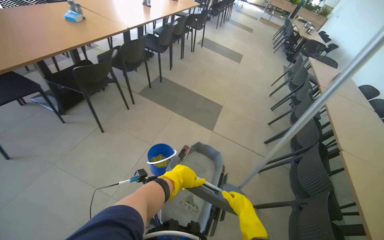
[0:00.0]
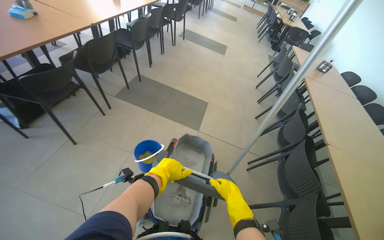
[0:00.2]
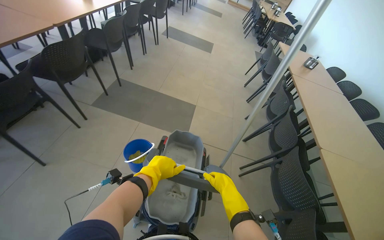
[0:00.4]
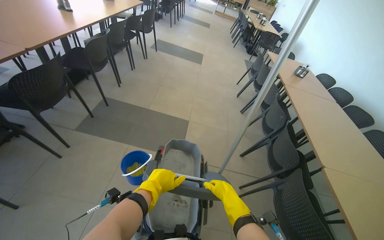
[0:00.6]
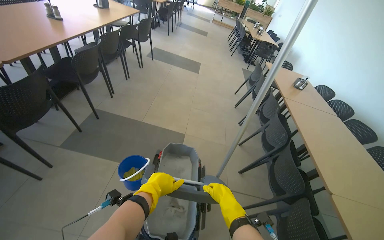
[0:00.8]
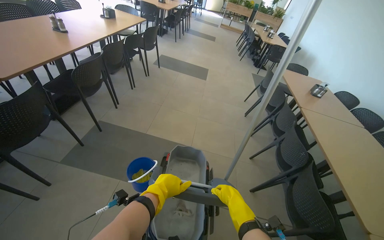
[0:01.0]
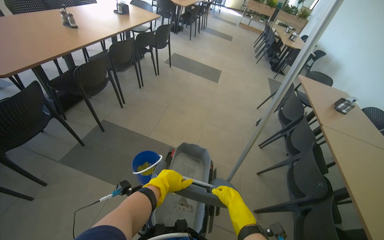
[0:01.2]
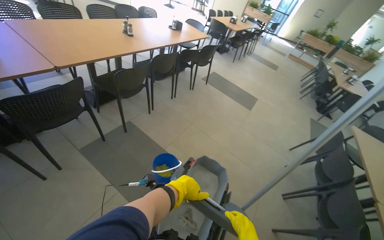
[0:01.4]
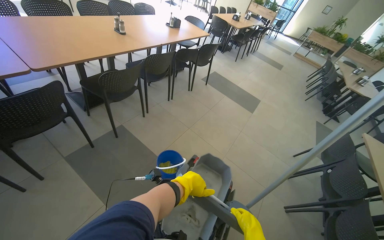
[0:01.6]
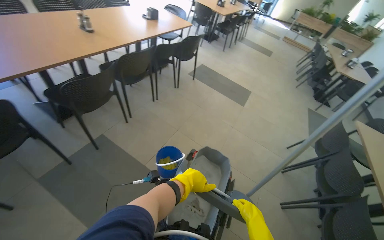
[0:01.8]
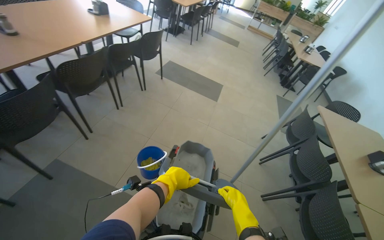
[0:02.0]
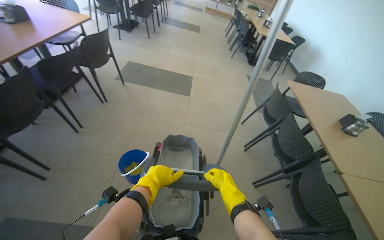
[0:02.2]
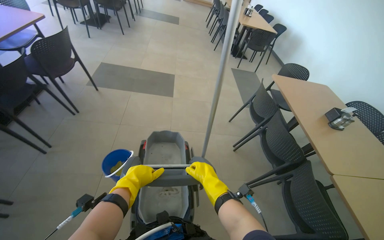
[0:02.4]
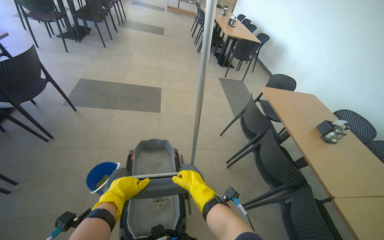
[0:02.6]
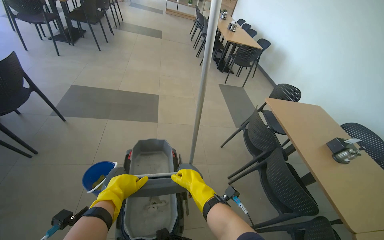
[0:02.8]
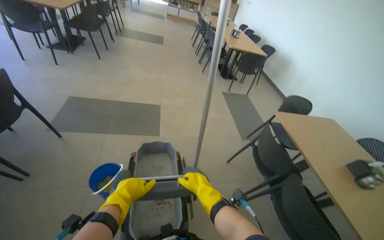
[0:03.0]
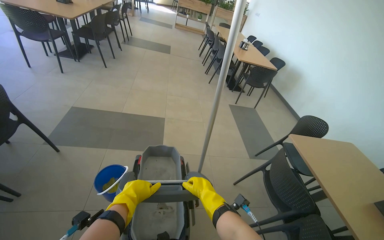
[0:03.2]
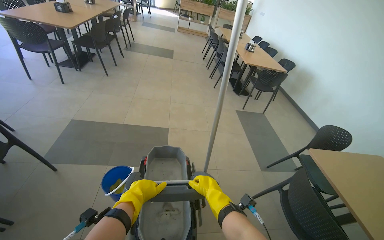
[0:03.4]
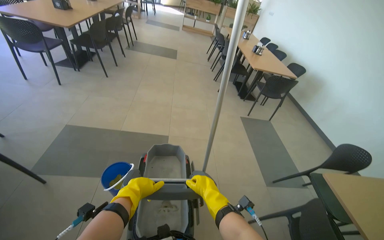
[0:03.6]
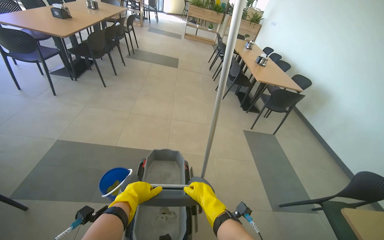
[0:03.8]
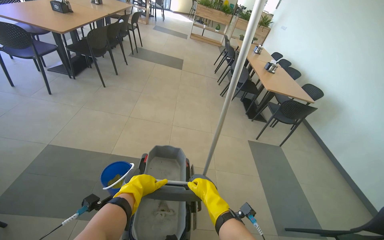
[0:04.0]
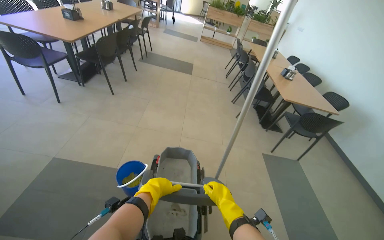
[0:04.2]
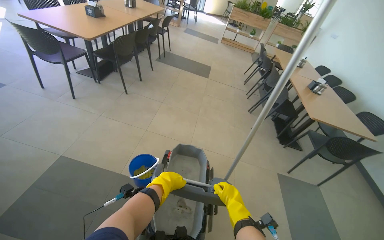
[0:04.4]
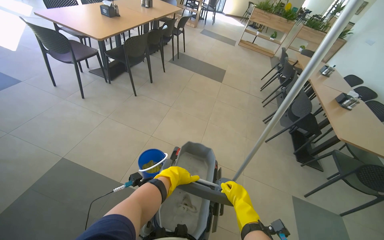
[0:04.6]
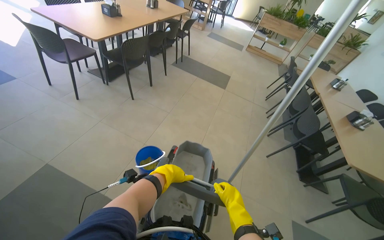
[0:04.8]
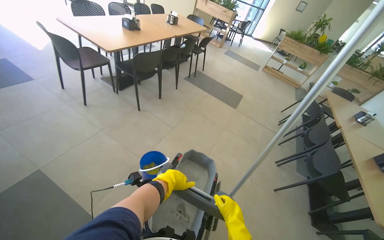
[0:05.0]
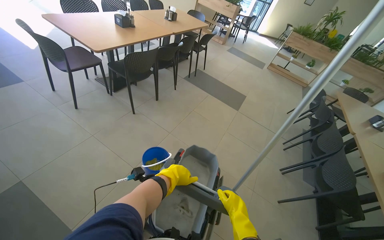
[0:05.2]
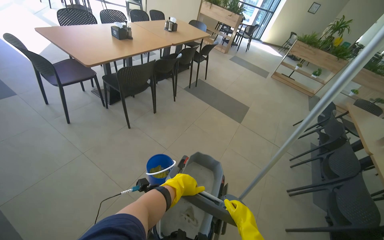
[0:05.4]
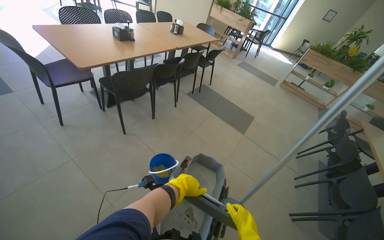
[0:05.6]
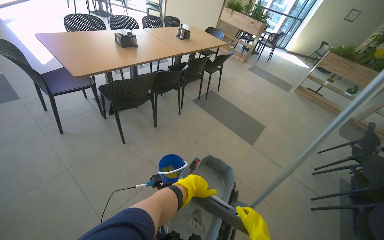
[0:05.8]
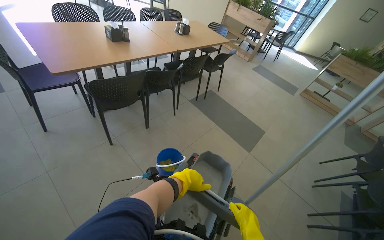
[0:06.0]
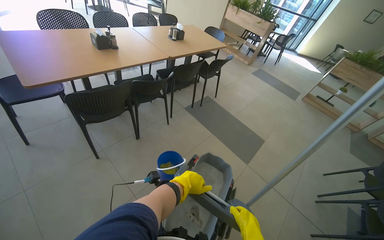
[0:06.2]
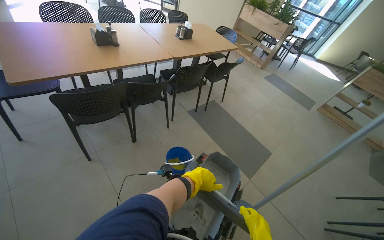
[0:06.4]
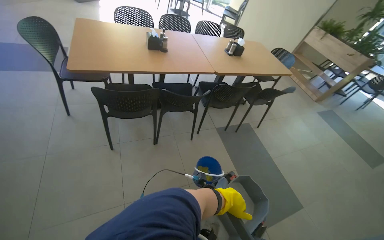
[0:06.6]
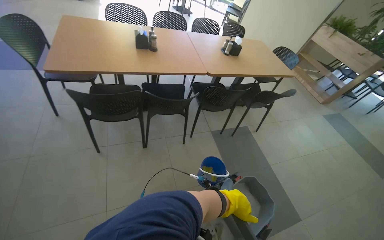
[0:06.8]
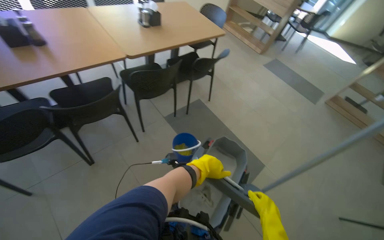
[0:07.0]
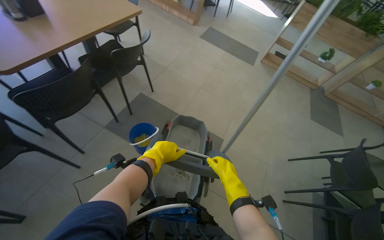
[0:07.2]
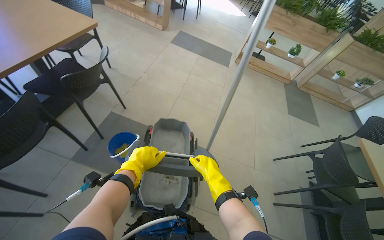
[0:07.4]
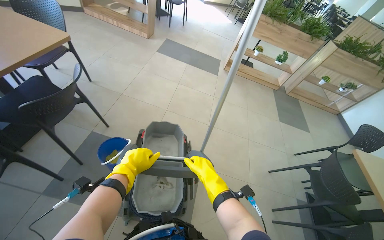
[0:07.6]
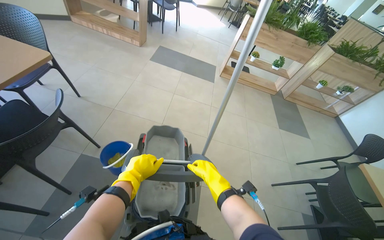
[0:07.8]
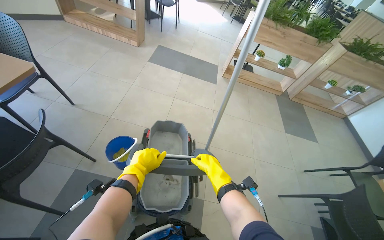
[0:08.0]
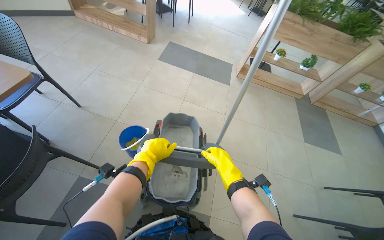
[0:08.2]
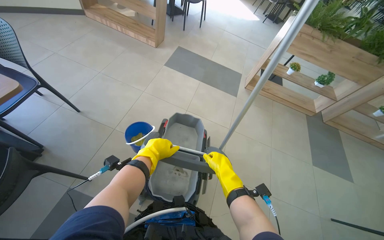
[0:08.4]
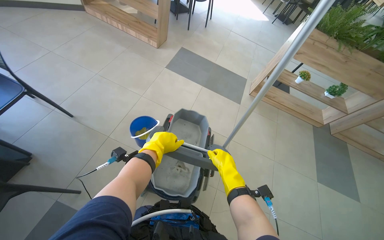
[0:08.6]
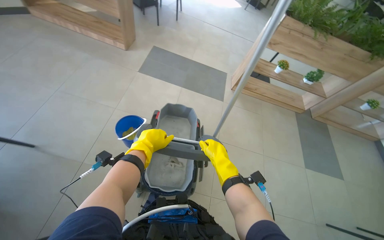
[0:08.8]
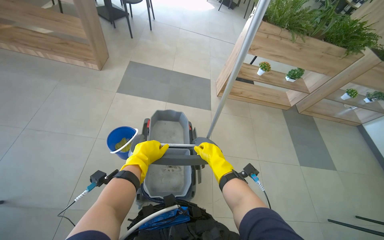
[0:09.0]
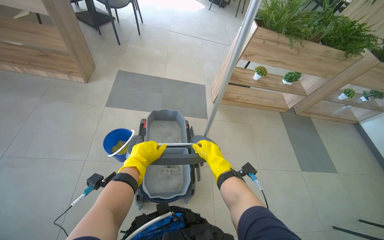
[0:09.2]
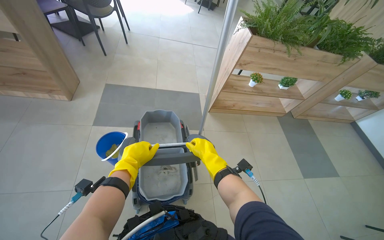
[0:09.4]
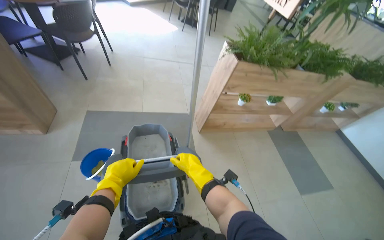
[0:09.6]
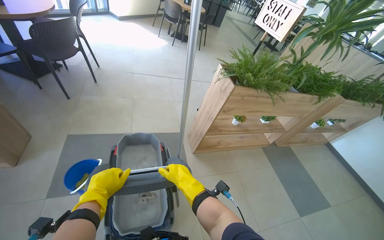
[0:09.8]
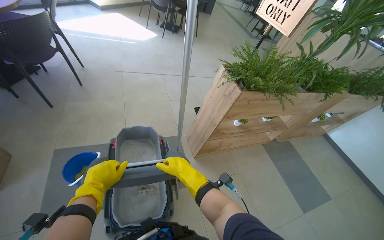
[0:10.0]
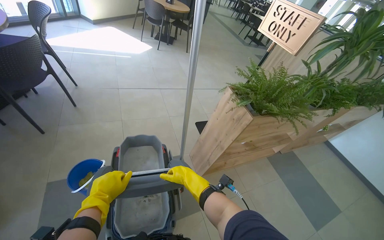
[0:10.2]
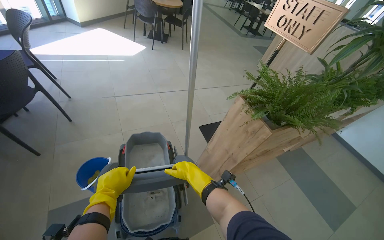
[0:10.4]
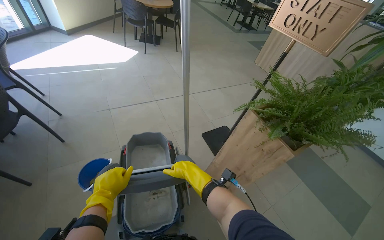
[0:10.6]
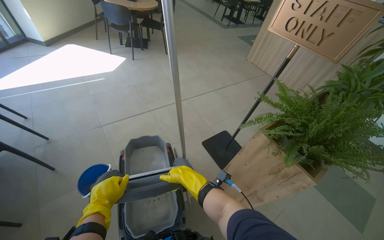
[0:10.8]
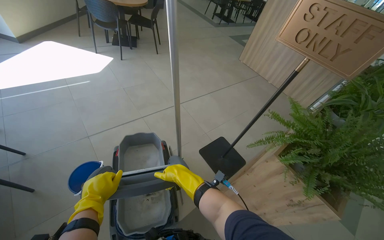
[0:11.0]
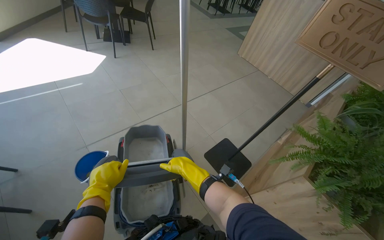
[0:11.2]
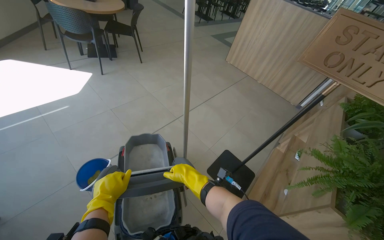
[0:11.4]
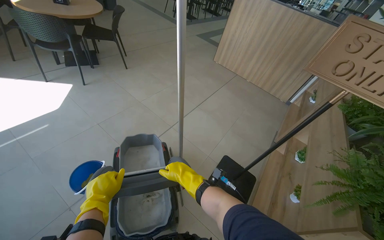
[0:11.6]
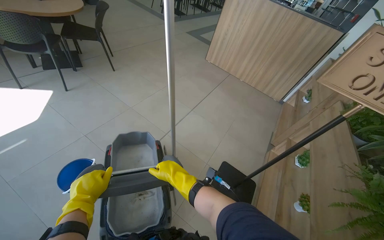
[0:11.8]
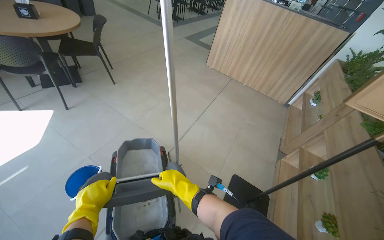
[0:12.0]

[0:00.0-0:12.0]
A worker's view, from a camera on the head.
Job: preparing cleaning supplies.
The whole recording: Pushing cleaning cart. The worker pushes a cleaning cart across the floor.
0:00.0 to 0:01.6: The camera travels about 1.5 m.
0:01.6 to 0:03.0: The wearer moves about 1.5 m. The wearer's head swings approximately 40 degrees to the right.
0:03.0 to 0:04.4: The wearer moves approximately 1 m. The head rotates about 20 degrees to the left.
0:04.4 to 0:06.0: The wearer moves some 1.5 m. The wearer looks about 30 degrees further to the left.
0:06.0 to 0:07.6: The camera is carried approximately 1.5 m. The wearer looks about 30 degrees further to the right.
0:07.6 to 0:09.0: The camera travels some 1.5 m.
0:09.0 to 0:10.4: The camera is carried roughly 1 m. The head turns to the right by roughly 20 degrees.
0:10.4 to 0:12.0: The camera travels some 1.5 m. The wearer's head swings some 35 degrees to the right.

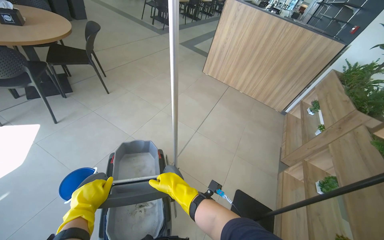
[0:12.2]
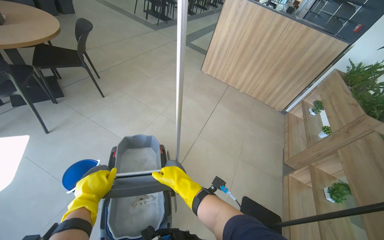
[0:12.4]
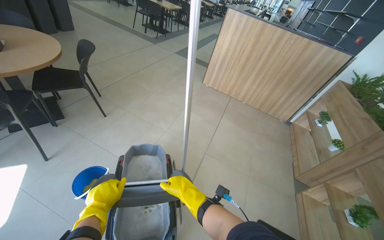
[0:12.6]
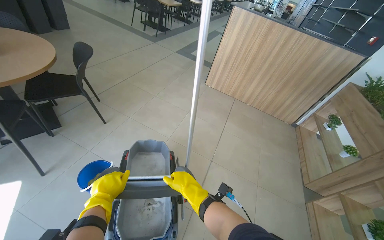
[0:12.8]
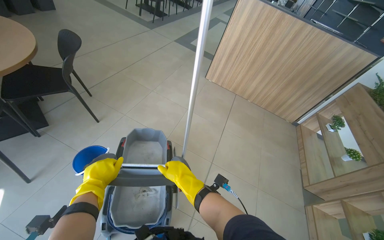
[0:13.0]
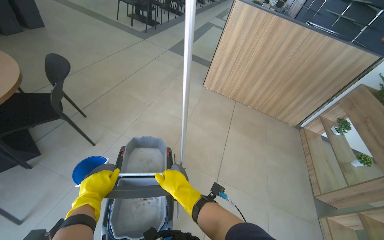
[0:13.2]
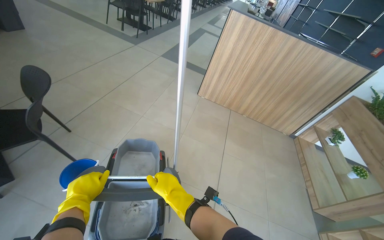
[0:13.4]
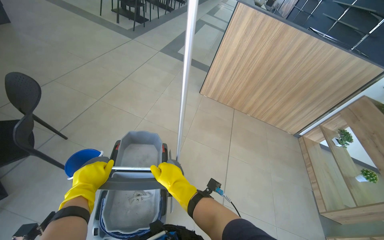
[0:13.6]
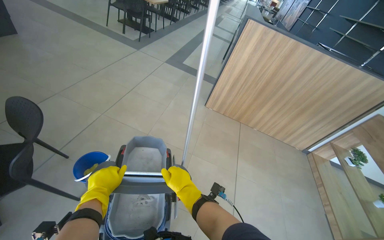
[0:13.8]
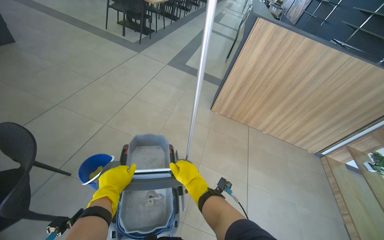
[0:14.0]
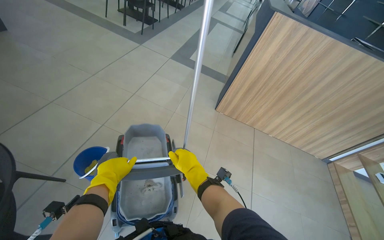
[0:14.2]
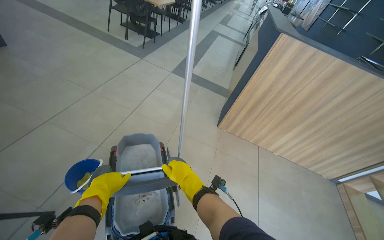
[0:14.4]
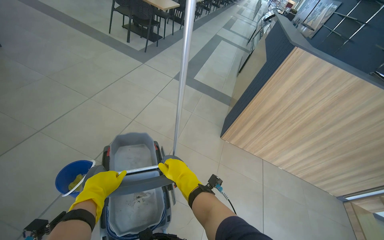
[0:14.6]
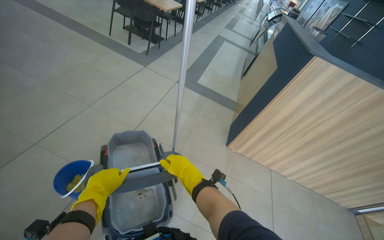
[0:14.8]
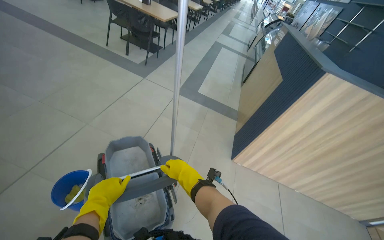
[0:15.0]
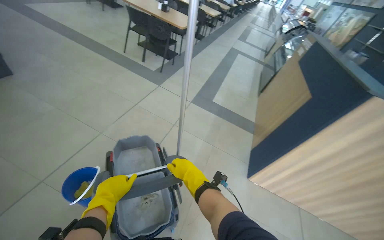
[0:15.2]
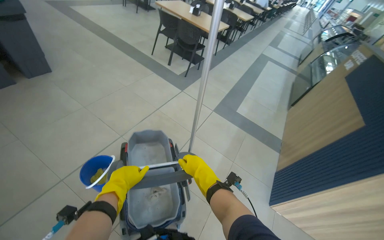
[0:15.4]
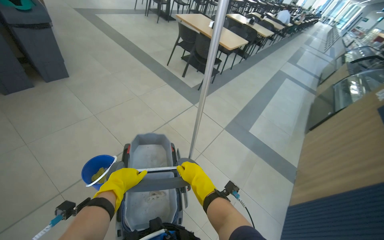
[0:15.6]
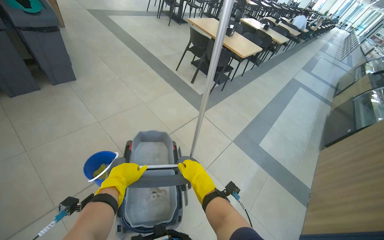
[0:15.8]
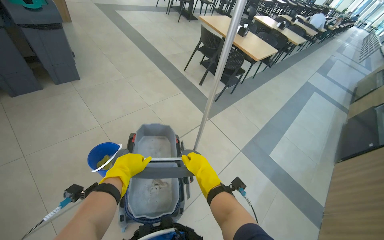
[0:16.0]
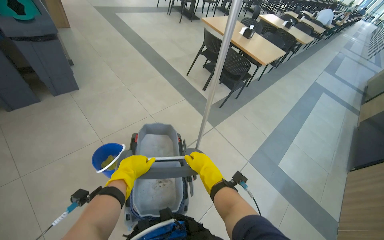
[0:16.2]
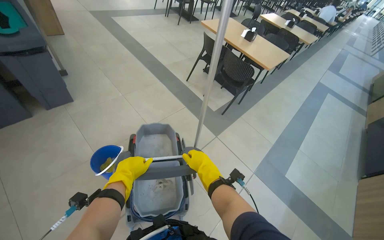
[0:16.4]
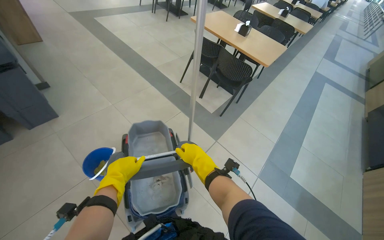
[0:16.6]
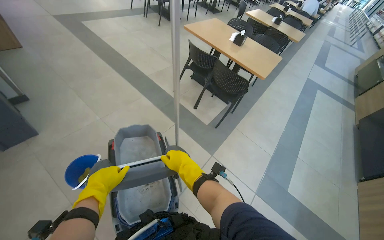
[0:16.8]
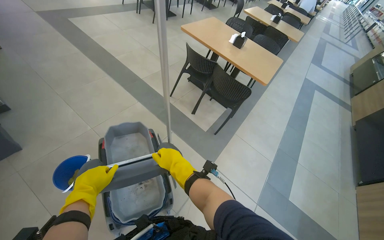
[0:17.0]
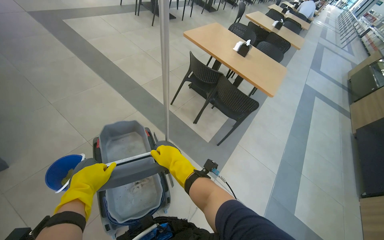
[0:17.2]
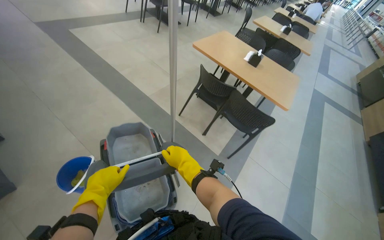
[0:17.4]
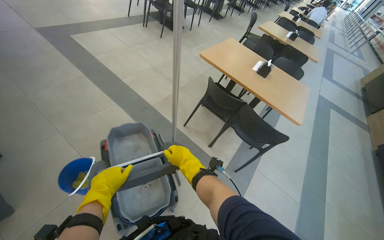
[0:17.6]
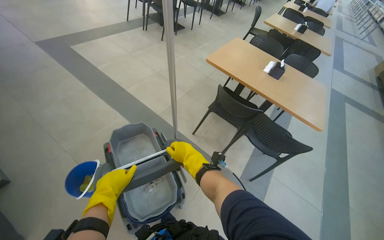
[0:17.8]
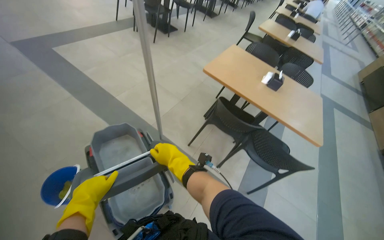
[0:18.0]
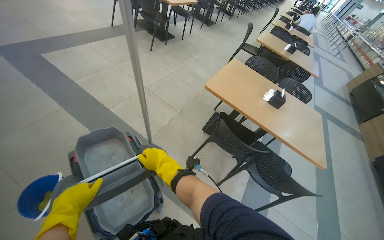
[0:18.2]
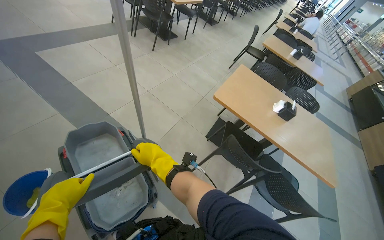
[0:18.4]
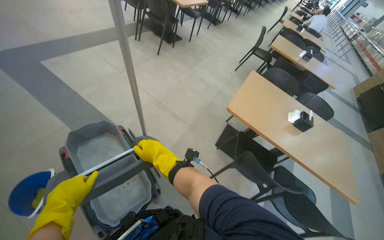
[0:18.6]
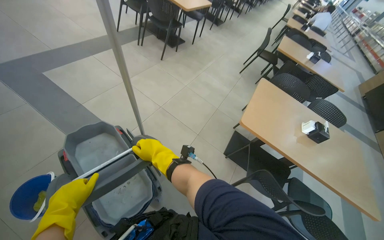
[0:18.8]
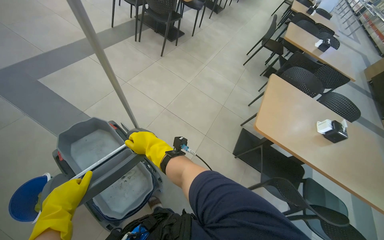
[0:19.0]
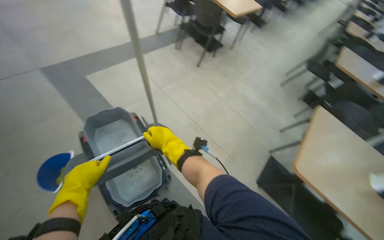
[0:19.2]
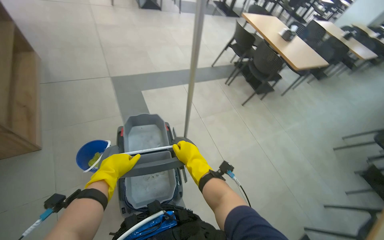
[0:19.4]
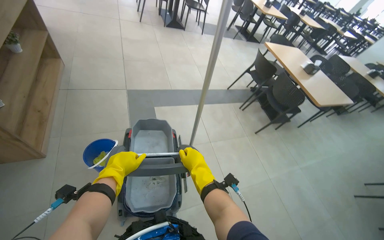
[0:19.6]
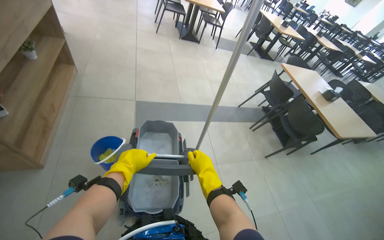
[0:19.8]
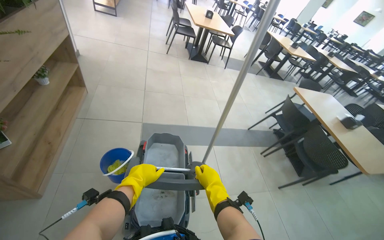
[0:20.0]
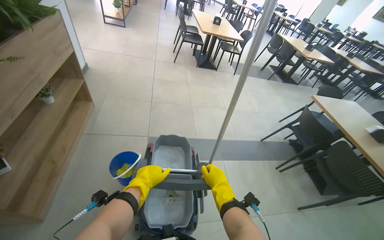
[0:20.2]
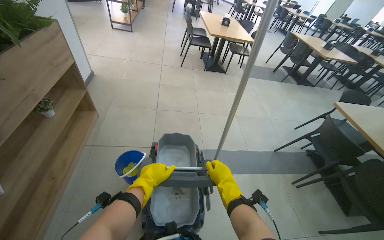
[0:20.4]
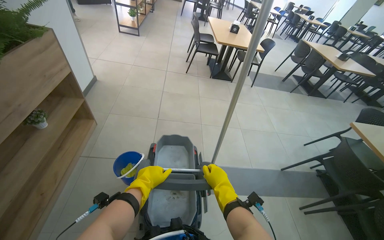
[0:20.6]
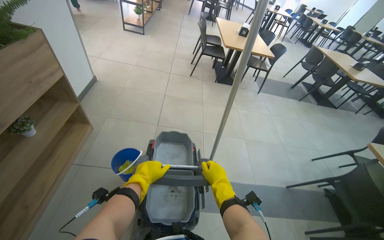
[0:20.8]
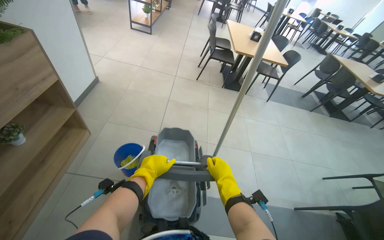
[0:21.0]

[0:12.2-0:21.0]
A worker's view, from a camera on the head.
Job: preparing cleaning supplies.
The whole recording: Pushing cleaning cart. The worker pushes a cleaning cart across the floor.
0:12.2 to 0:13.6: The camera travels about 70 cm.
0:13.6 to 0:15.2: The camera is carried about 1 m.
0:15.2 to 0:16.6: The wearer moves about 1 m. The wearer's head swings some 20 degrees to the left.
0:16.6 to 0:18.0: The wearer moves roughly 1 m.
0:18.0 to 0:19.6: The camera travels roughly 90 cm. The wearer looks about 40 degrees further to the left. The view tips upward by about 15 degrees.
0:19.6 to 0:21.0: The wearer moves some 1 m. The wearer looks some 20 degrees further to the left.
